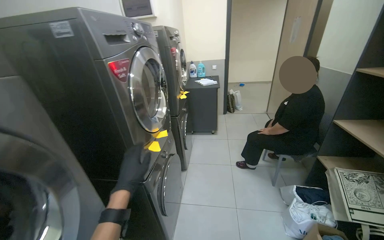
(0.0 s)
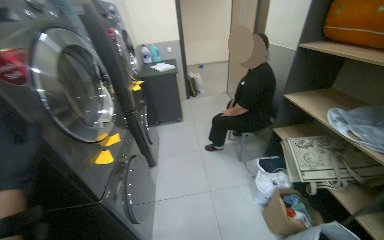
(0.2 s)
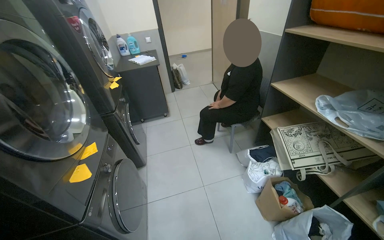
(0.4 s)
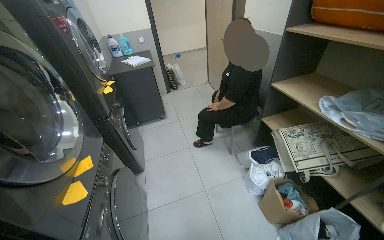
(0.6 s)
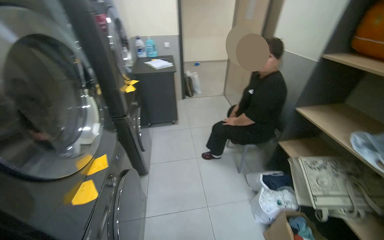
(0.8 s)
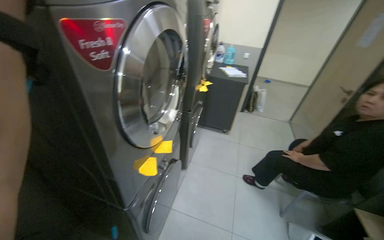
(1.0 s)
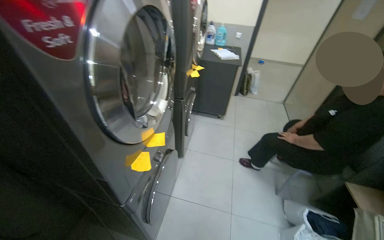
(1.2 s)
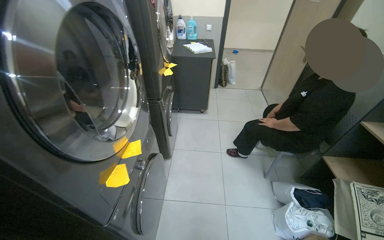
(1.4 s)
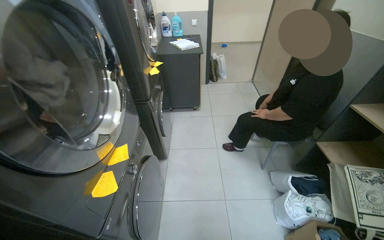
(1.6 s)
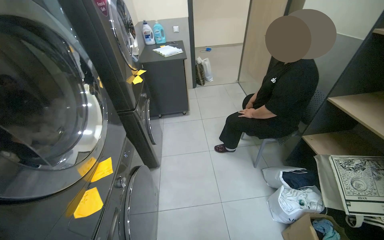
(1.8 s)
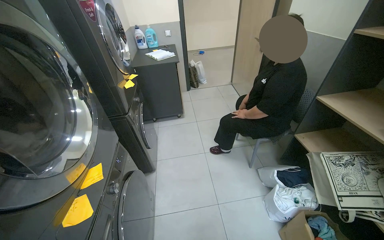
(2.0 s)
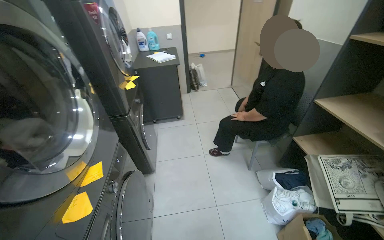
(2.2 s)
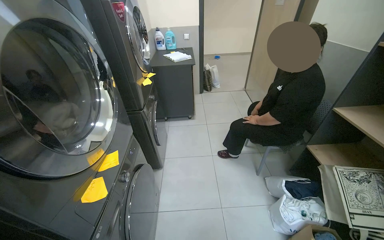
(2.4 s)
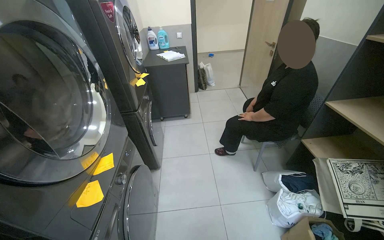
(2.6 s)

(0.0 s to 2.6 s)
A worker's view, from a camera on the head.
Job: managing laundry.
The whole recording: Placing laundry on shelf. The worker places white laundry from a basket onto a shelf.
0.0 s - 1.2 s: The camera is carried approximately 40 cm.

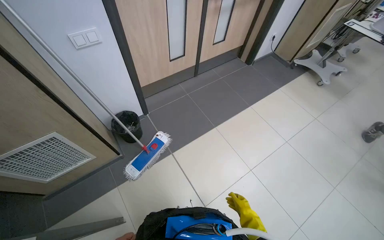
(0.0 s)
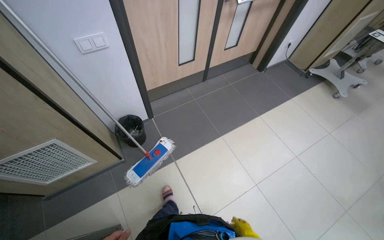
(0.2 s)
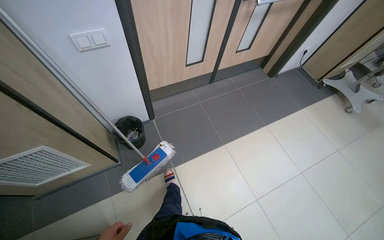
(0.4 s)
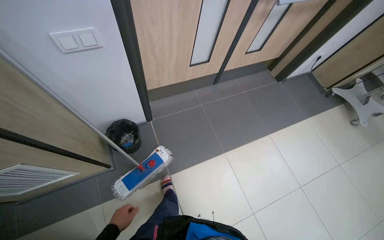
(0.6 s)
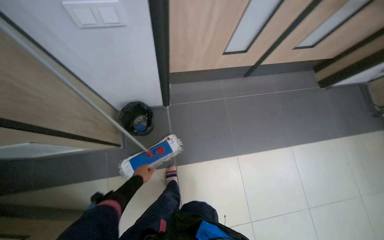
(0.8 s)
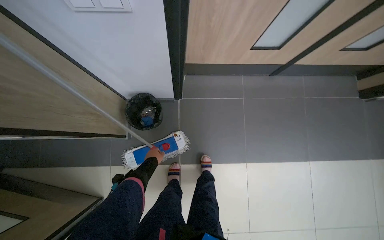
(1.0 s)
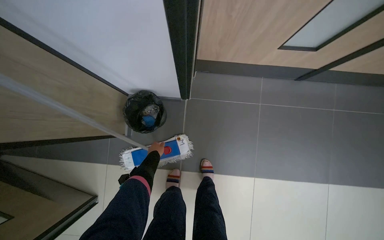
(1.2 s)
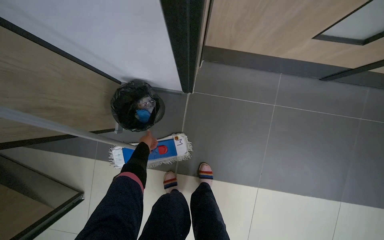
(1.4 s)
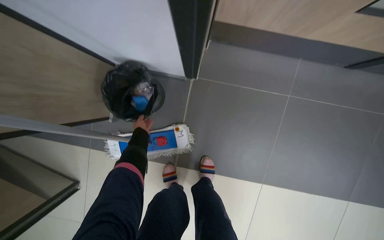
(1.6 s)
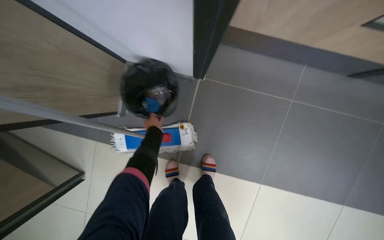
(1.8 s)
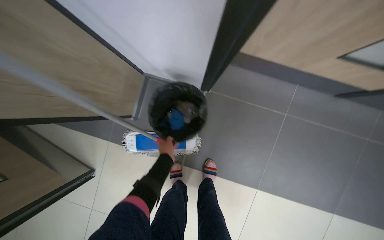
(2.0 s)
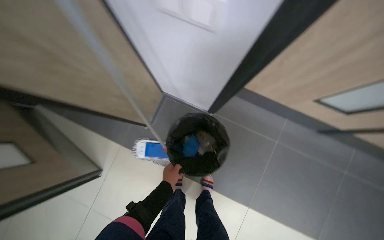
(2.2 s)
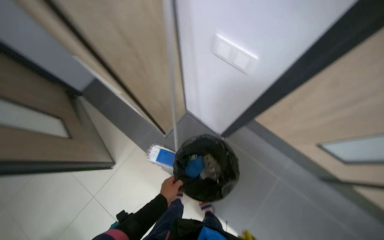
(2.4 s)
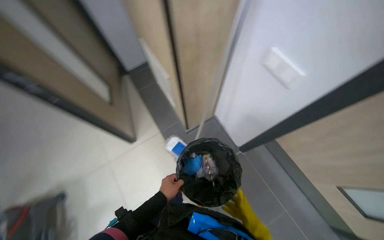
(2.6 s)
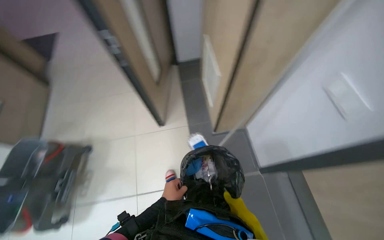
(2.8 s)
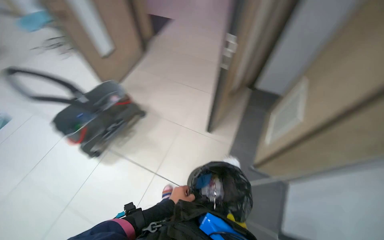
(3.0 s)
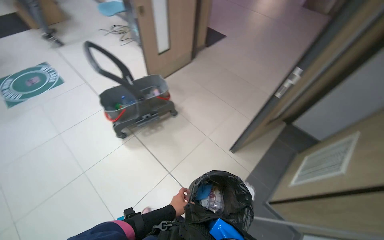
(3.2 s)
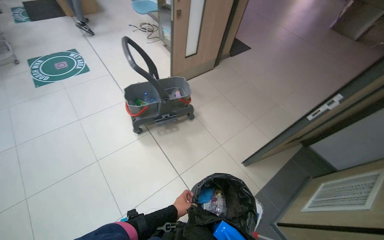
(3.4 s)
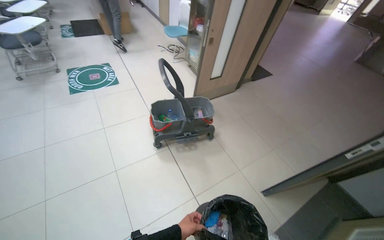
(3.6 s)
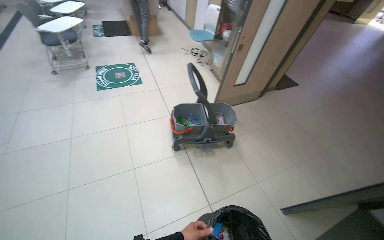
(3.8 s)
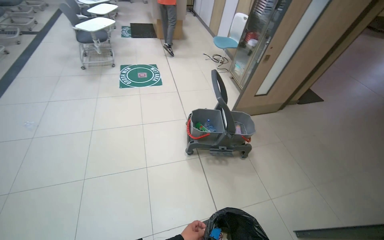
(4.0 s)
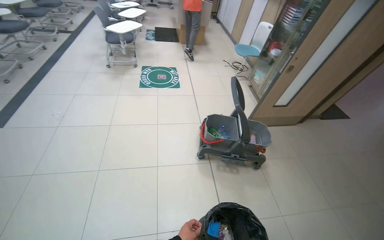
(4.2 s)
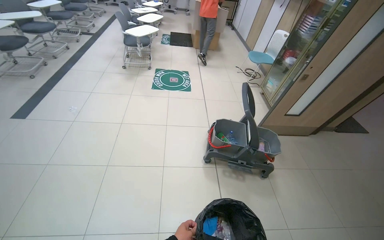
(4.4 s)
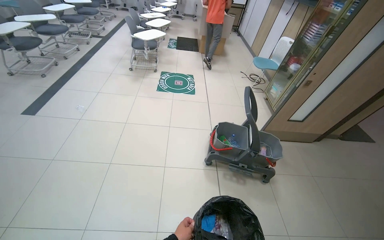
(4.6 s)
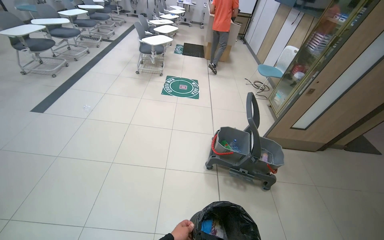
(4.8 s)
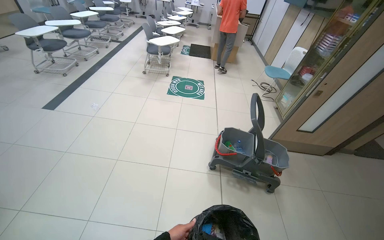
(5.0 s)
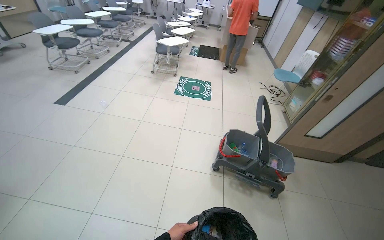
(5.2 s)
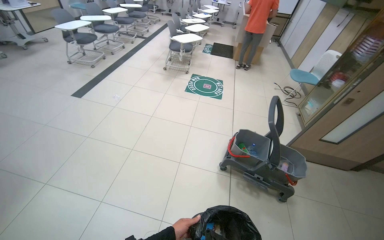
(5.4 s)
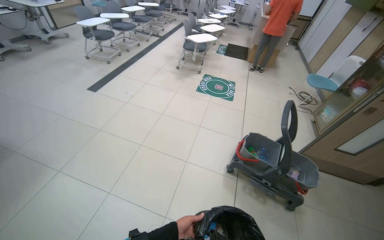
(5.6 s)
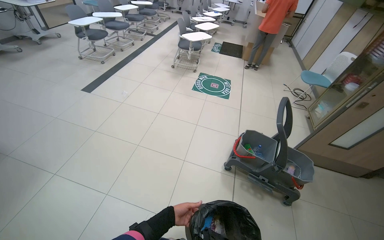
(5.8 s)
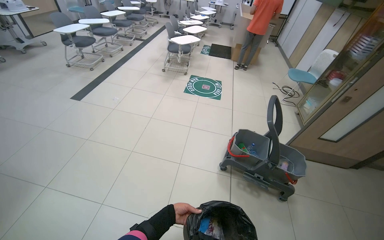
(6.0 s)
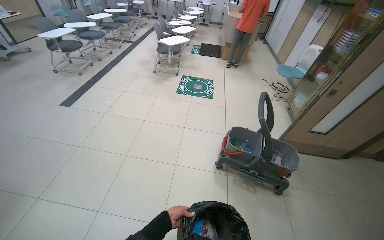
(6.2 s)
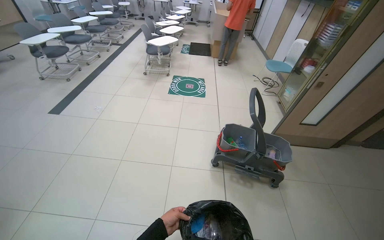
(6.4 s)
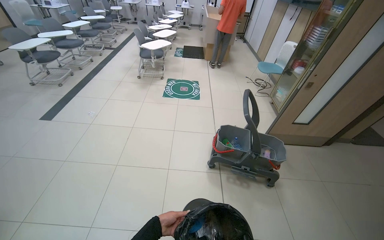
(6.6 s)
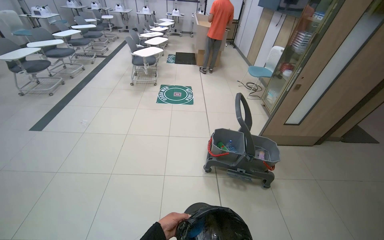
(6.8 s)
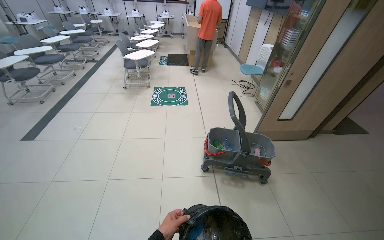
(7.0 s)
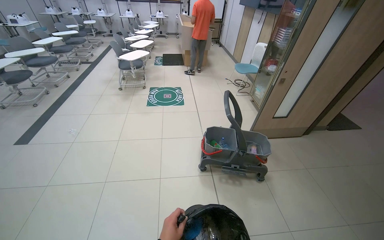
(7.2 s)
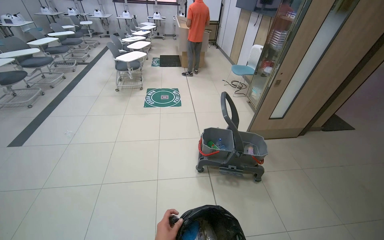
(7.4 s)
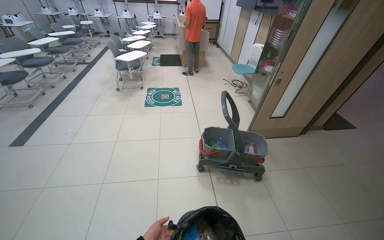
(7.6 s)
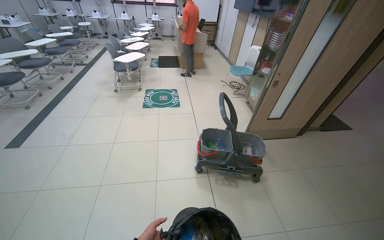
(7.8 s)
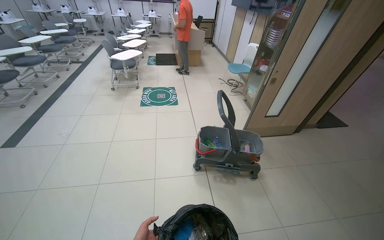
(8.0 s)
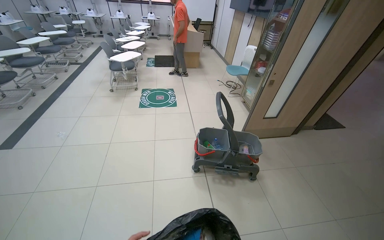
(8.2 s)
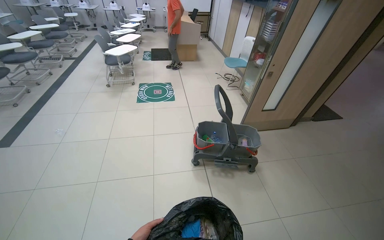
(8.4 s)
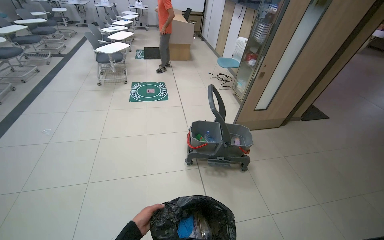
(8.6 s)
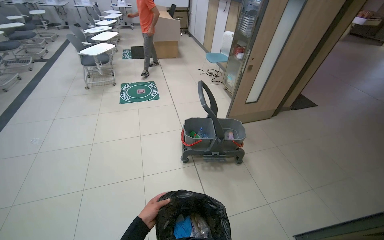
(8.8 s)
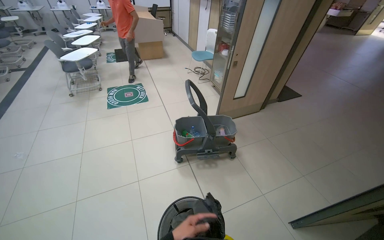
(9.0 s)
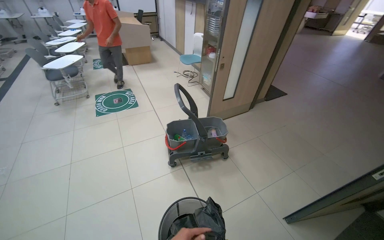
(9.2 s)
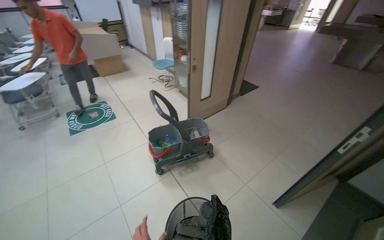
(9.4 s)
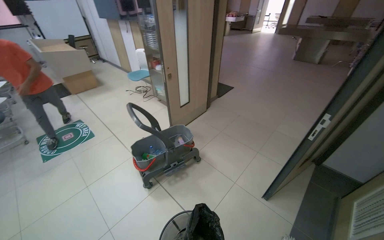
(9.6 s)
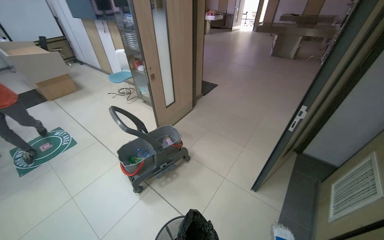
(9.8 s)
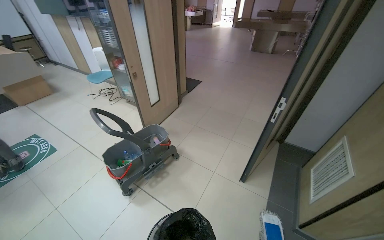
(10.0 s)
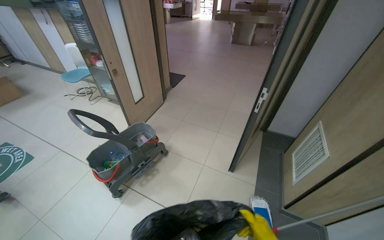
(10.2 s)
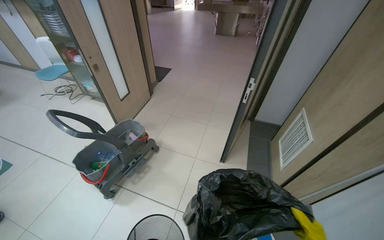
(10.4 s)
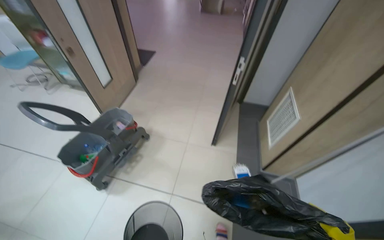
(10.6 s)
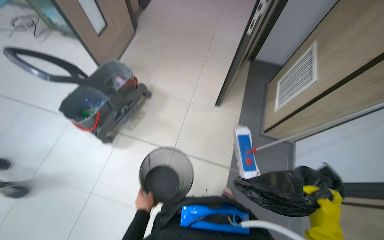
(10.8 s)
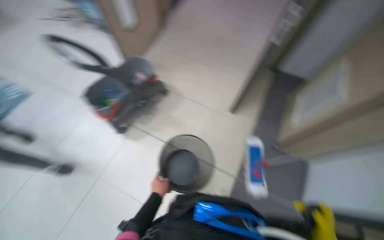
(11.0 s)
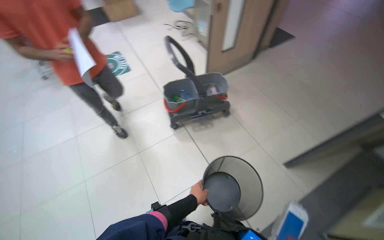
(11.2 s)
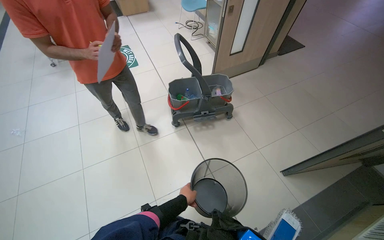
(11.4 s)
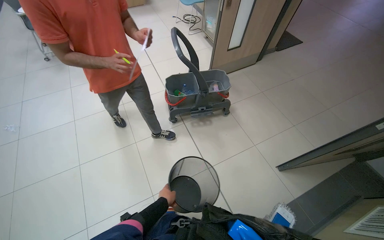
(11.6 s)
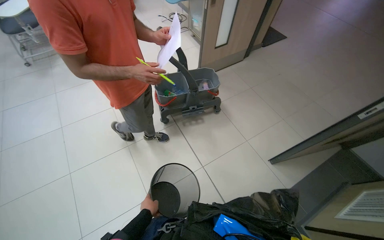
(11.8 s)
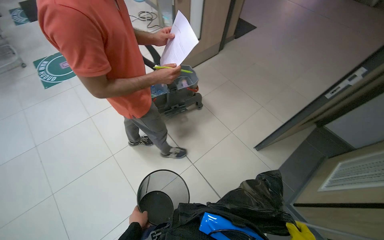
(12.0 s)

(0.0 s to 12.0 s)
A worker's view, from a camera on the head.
Job: managing trash.
The whole recording: Emptying and sorting trash. The worker empties a small trash bin into a trash bag and then sorts the contents into the cleaning cart.
0.0 s - 1.6 s: The camera travels roughly 1 m. The wearer's head swings roughly 45 degrees to the left. The view tilts roughly 35 degrees downward.
1.6 s - 3.0 s: The camera is carried about 50 cm. The head turns to the left by some 105 degrees. The wearer looks roughly 15 degrees further upward.
3.0 s - 4.4 s: The head travels approximately 60 cm. The head turns to the left by approximately 60 degrees. The wearer looks about 15 degrees further upward.
6.0 s - 7.6 s: The wearer looks some 20 degrees further to the right.
7.6 s - 9.0 s: The head turns to the right by approximately 15 degrees.
9.0 s - 10.4 s: The wearer looks about 50 degrees further to the right.
10.4 s - 12.0 s: The view tilts about 15 degrees downward. Everything in view rotates roughly 30 degrees clockwise.

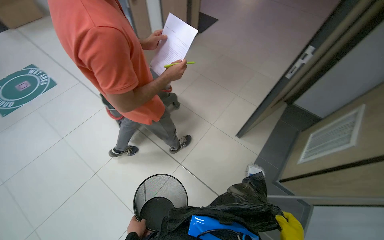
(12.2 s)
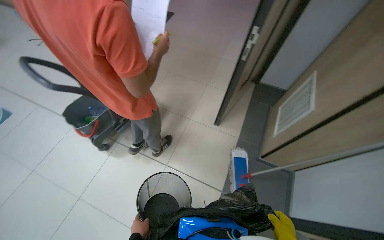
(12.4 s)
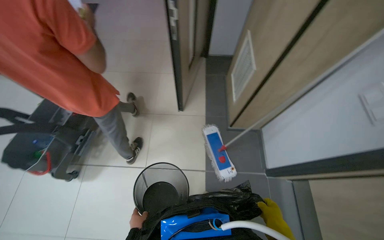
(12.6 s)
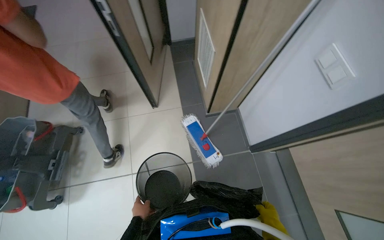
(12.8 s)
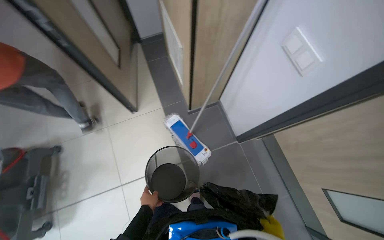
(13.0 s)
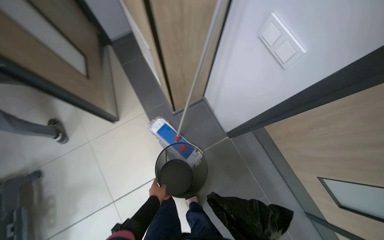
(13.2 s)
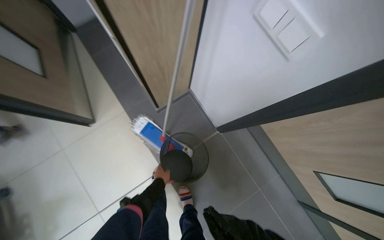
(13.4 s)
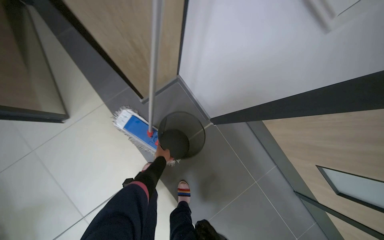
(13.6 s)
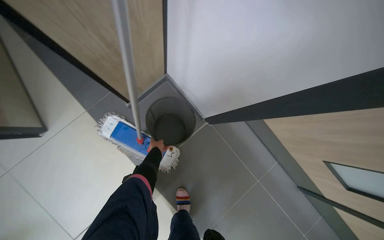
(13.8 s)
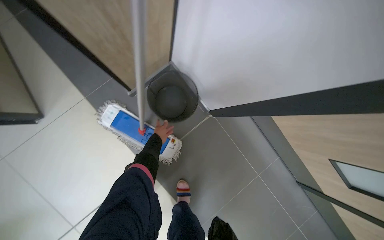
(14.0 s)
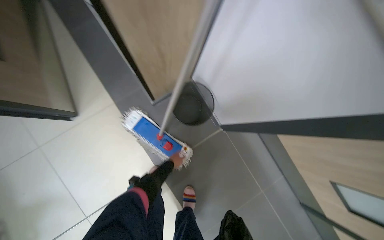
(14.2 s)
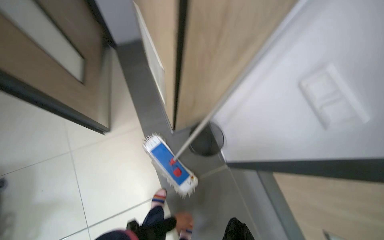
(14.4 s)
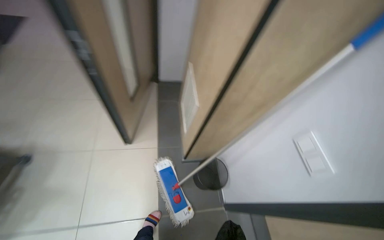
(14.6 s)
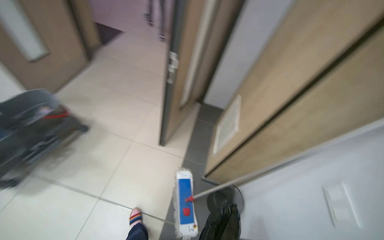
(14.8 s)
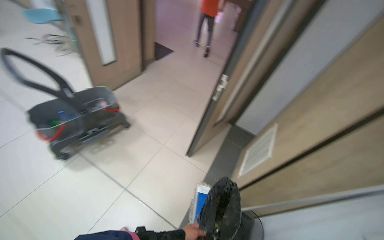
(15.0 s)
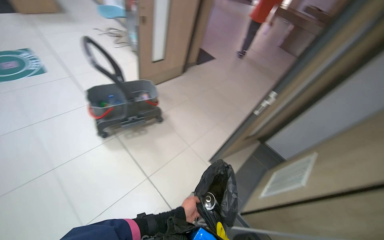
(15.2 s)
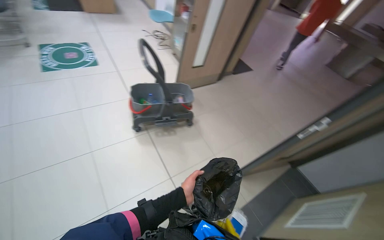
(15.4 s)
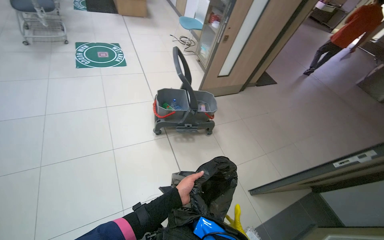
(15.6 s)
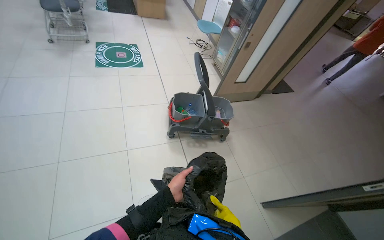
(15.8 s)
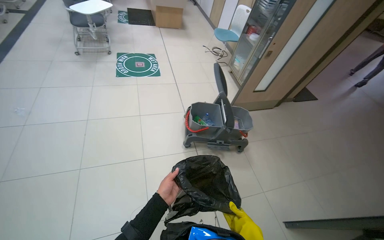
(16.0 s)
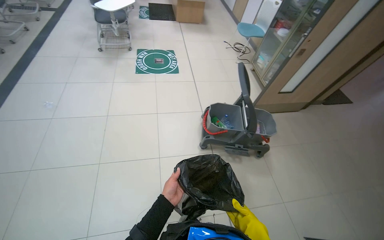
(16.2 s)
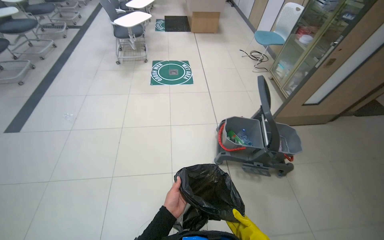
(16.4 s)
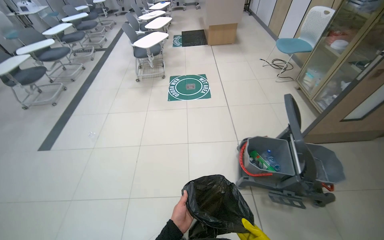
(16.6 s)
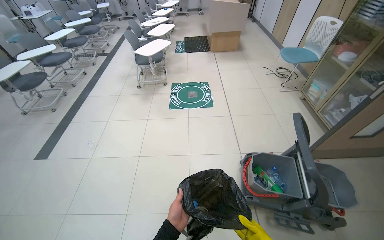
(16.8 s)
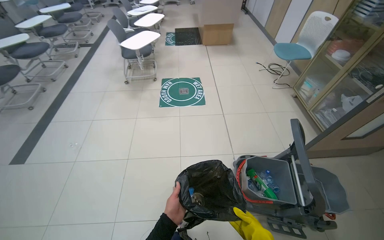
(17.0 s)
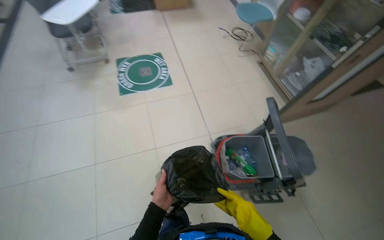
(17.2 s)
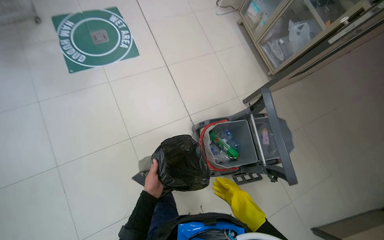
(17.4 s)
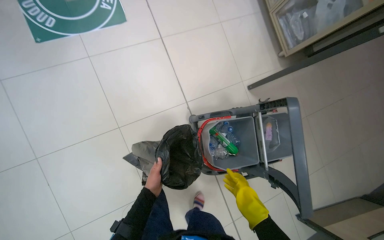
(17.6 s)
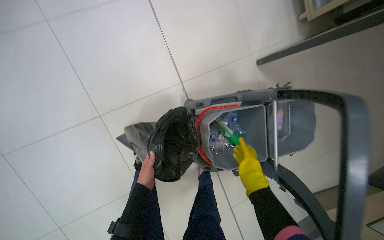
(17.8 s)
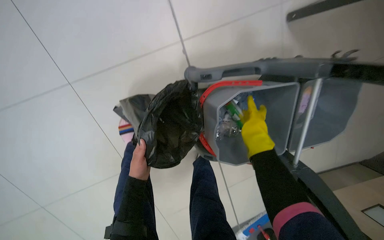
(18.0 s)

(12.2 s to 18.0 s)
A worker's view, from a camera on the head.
Job: managing trash.
The whole recording: Emptying and sorting trash. The worker empties a small trash bin into a trash bag and then sorts the contents into the cleaning cart.
12.2 s - 13.6 s: The camera is carried some 90 cm. The wearer looks roughly 75 degrees further to the right. The view tilts roughly 25 degrees downward.
13.6 s - 15.0 s: The wearer moves some 70 cm. The head turns to the left by some 65 degrees. The camera pitches upward, by some 45 degrees.
15.0 s - 16.6 s: The wearer moves approximately 80 cm. The head rotates some 60 degrees to the left.
16.6 s - 18.0 s: The head travels roughly 1 m. The wearer's head swings roughly 30 degrees to the right. The wearer looks approximately 60 degrees further downward.
